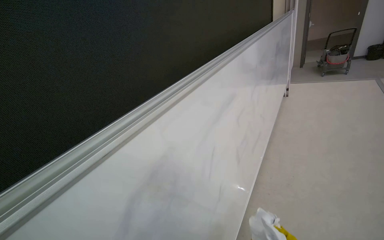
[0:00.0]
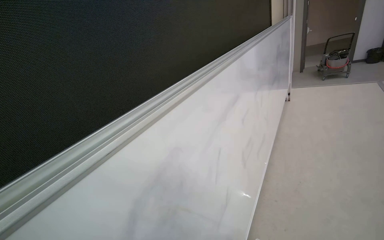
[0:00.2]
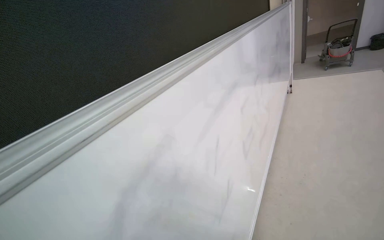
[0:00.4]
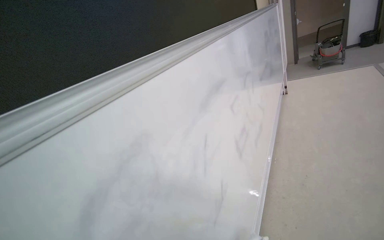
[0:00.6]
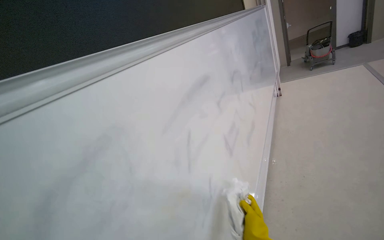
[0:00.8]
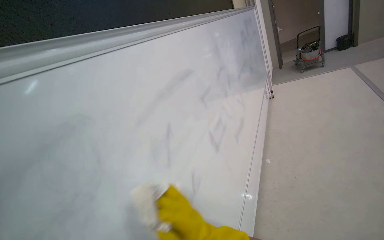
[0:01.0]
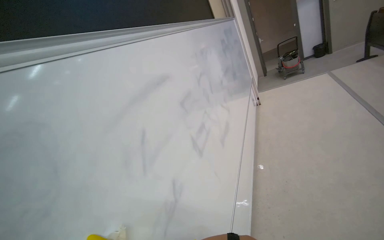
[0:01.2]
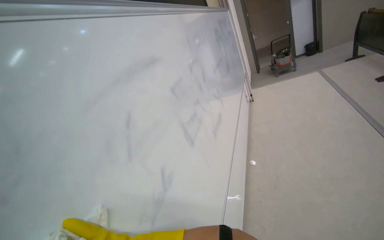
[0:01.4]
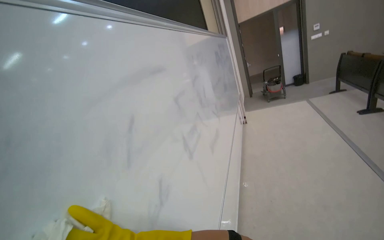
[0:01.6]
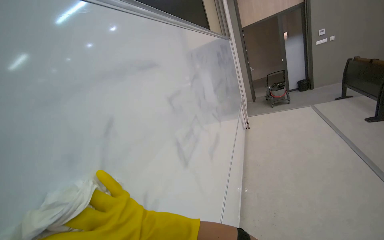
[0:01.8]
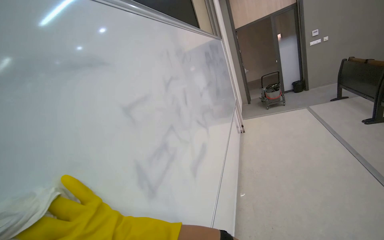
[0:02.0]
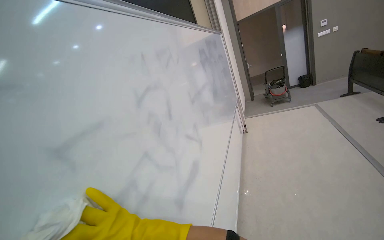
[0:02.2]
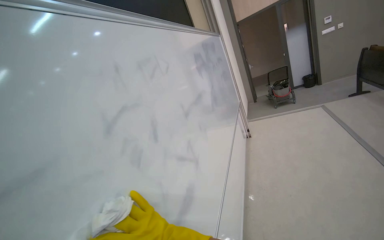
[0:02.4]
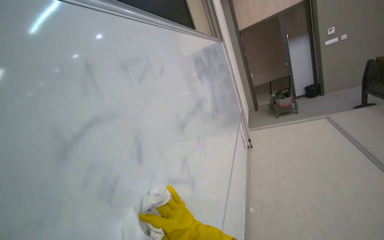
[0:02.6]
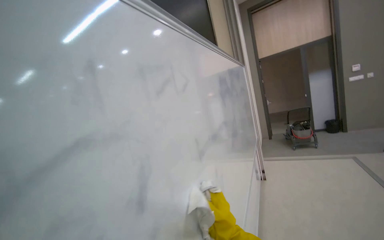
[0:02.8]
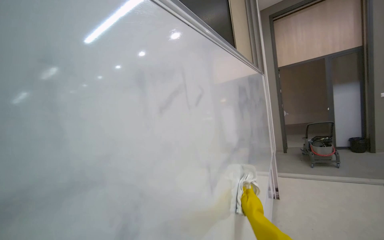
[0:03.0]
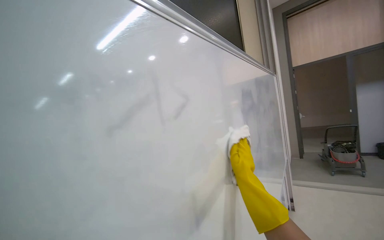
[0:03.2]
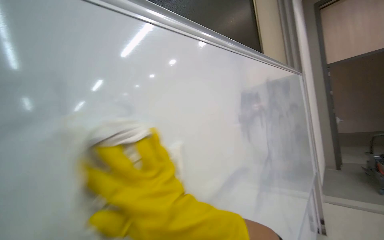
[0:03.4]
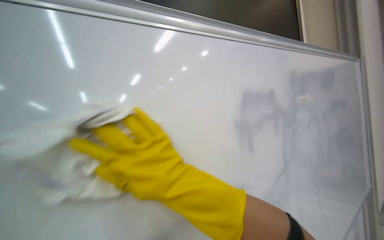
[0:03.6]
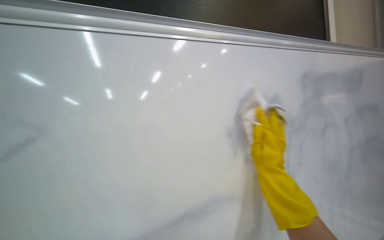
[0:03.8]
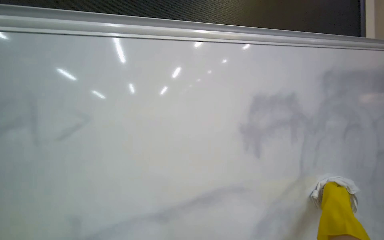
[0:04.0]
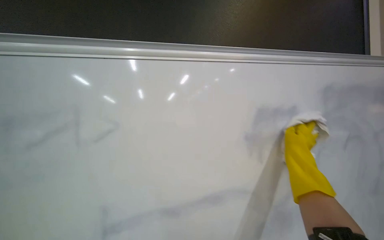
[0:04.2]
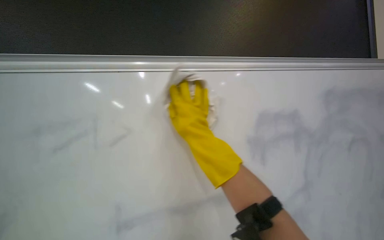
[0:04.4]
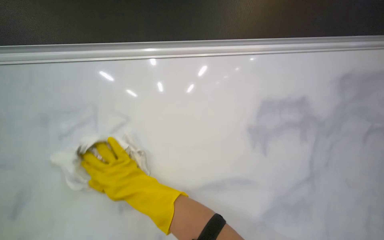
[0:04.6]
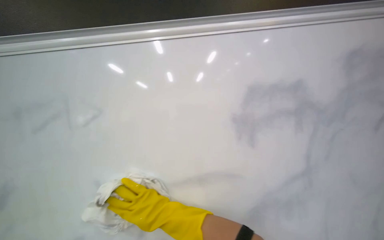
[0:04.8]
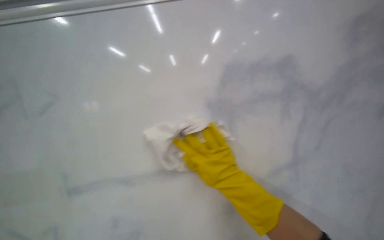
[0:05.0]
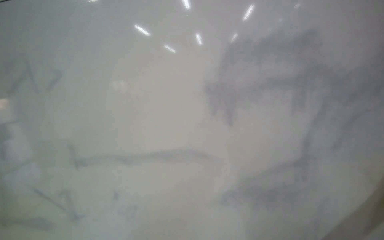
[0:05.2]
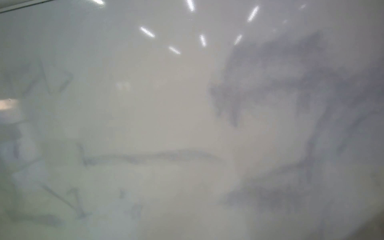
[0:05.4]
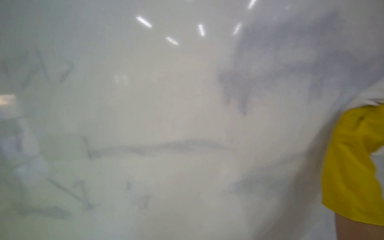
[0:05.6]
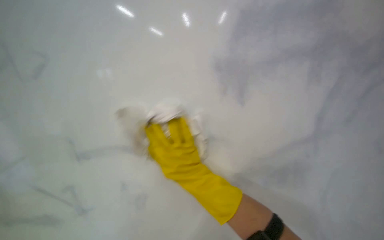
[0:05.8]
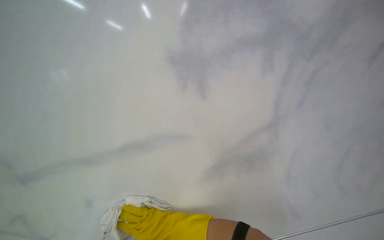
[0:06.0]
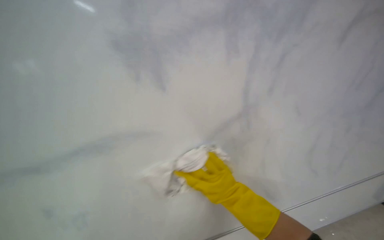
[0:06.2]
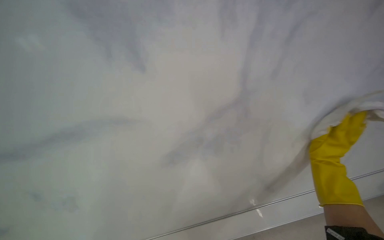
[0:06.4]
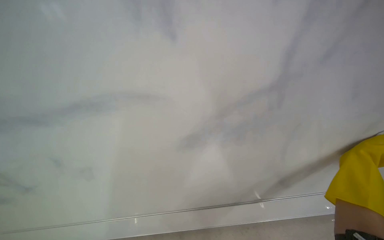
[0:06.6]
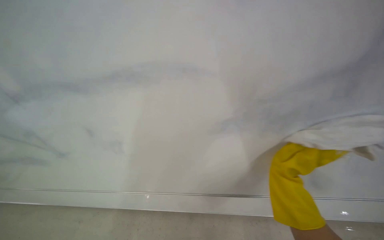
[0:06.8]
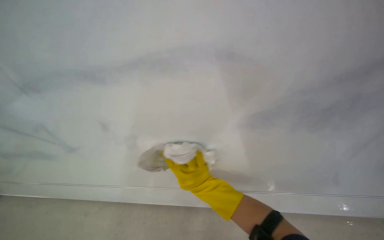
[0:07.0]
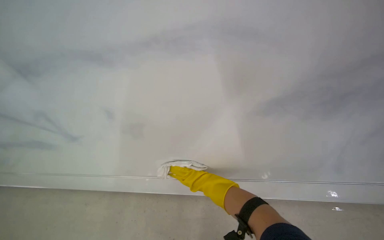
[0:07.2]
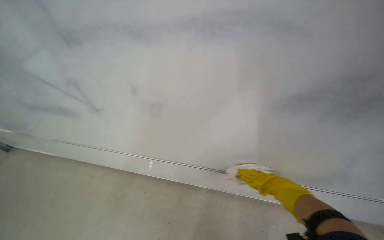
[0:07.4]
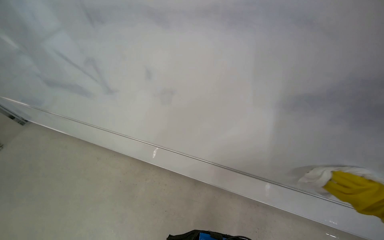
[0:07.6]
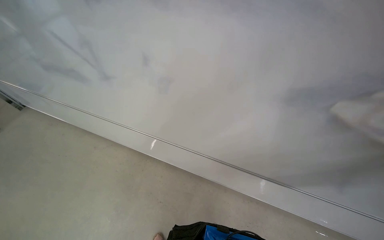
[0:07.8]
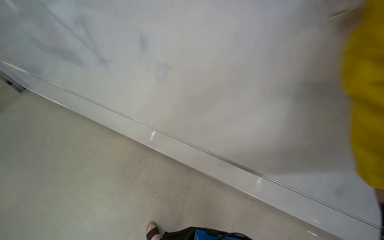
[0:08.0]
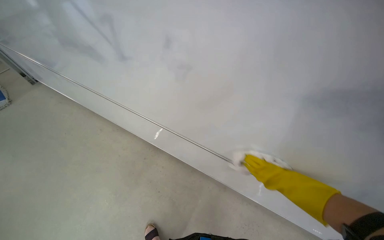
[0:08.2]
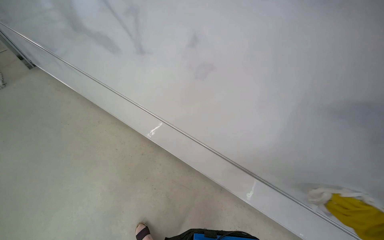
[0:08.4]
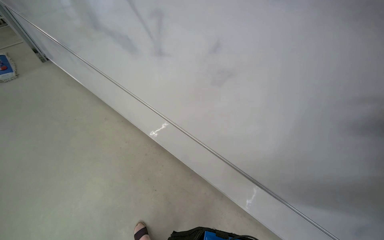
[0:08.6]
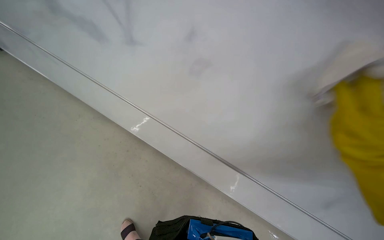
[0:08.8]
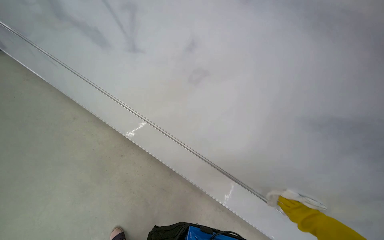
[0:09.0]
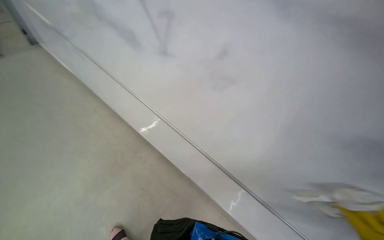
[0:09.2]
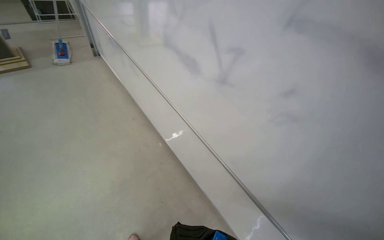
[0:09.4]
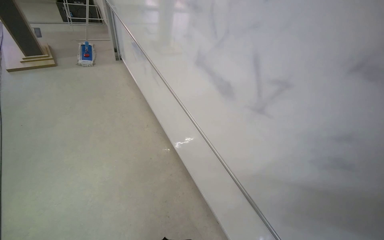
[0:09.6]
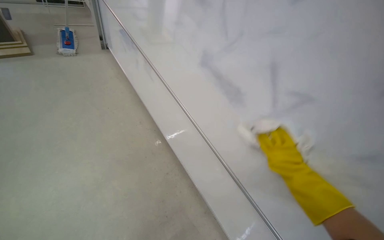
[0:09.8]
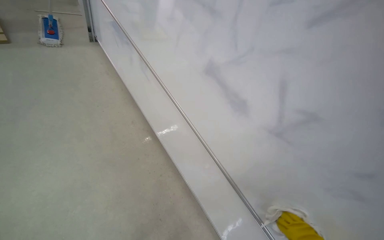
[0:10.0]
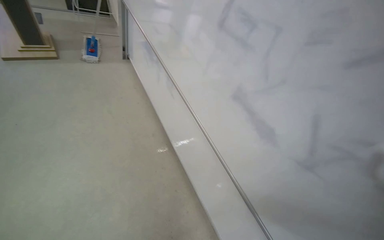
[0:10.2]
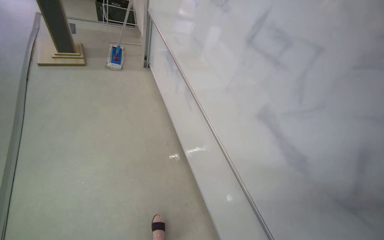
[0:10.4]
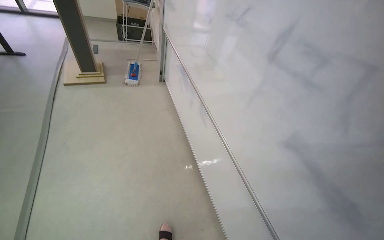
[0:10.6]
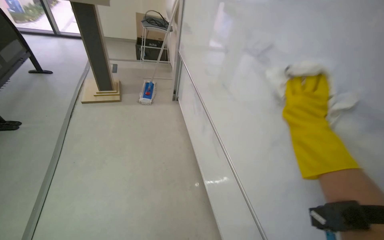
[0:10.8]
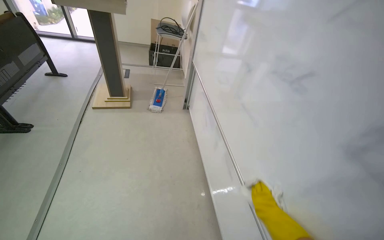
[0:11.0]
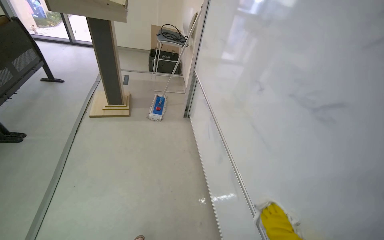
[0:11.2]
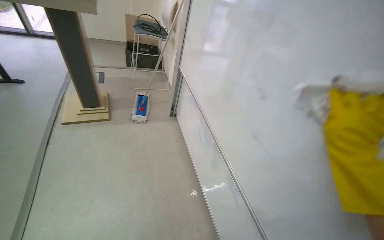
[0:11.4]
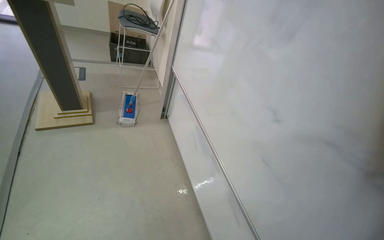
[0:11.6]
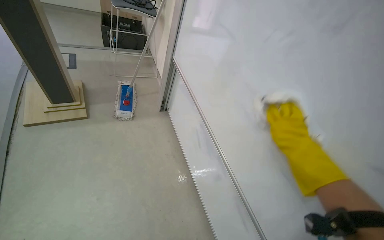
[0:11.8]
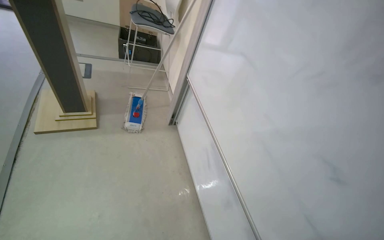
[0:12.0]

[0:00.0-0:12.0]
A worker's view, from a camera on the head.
Job: wiping surfaces.
The whole recording: Wiping whiteboard. The worker wipes the whiteboard with a cloth.
0:00.0 to 0:01.6: The camera pitches upward, by roughly 15 degrees.
0:01.6 to 0:03.0: The camera is carried approximately 90 cm. The view tilts some 10 degrees upward.
0:03.0 to 0:04.4: The head turns to the left by roughly 35 degrees.
0:04.4 to 0:06.0: The camera sweeps to the left, by some 20 degrees. The scene turns some 30 degrees counterclockwise in the picture.
0:10.4 to 0:12.0: The camera travels roughly 1 m.

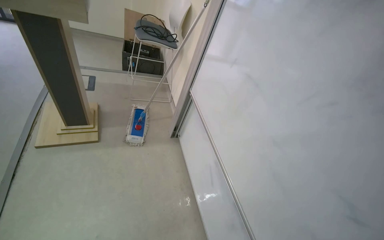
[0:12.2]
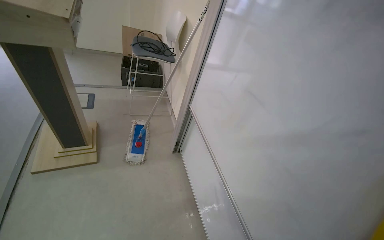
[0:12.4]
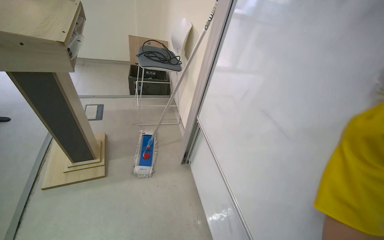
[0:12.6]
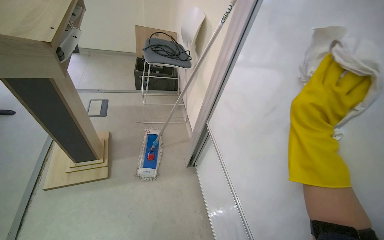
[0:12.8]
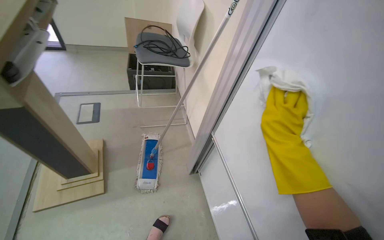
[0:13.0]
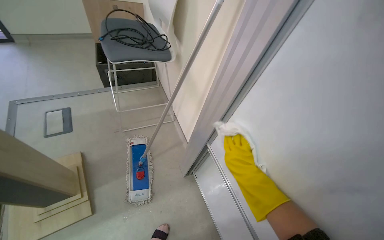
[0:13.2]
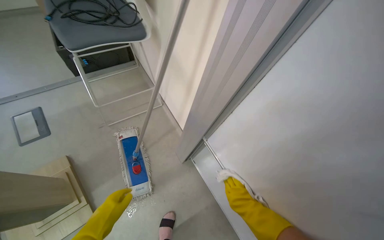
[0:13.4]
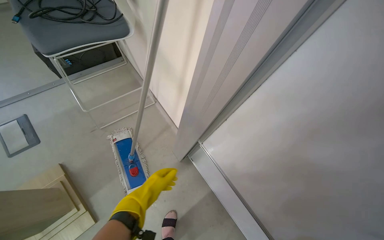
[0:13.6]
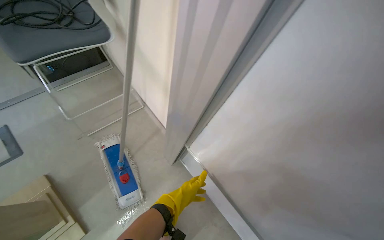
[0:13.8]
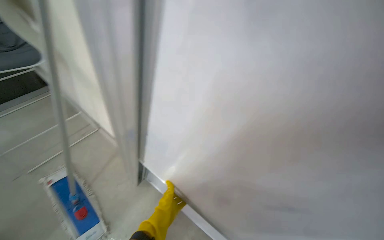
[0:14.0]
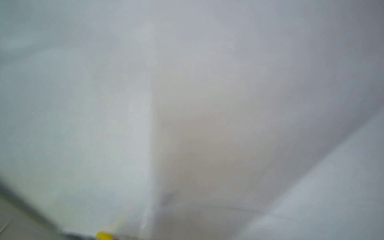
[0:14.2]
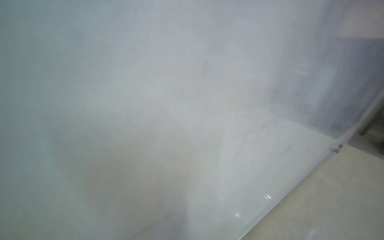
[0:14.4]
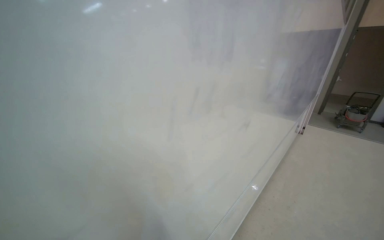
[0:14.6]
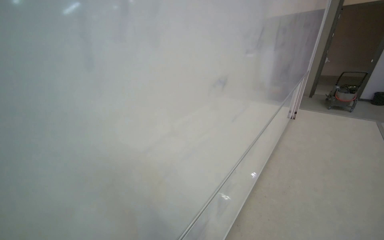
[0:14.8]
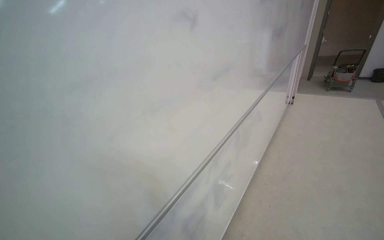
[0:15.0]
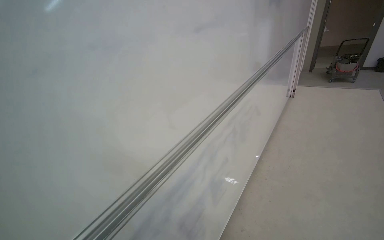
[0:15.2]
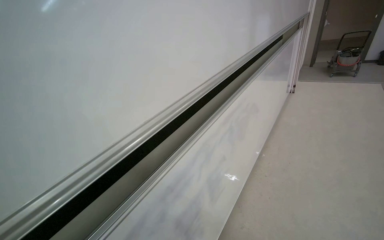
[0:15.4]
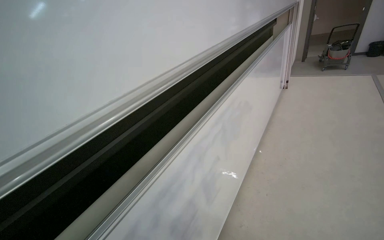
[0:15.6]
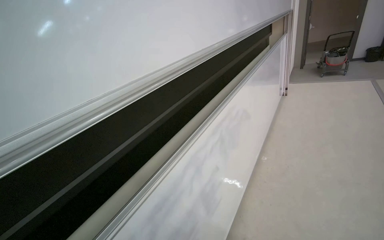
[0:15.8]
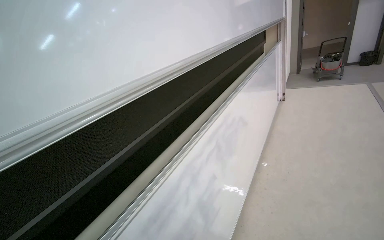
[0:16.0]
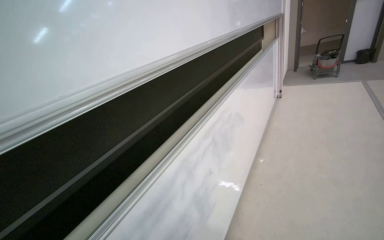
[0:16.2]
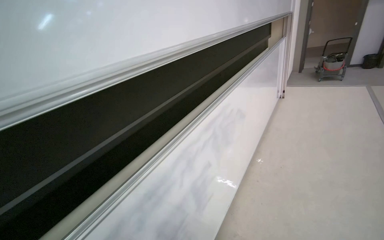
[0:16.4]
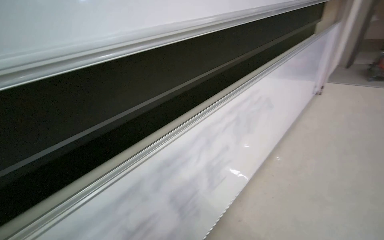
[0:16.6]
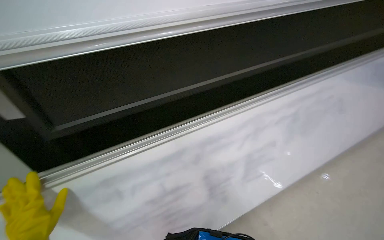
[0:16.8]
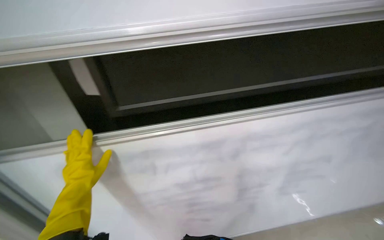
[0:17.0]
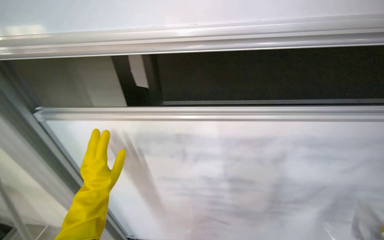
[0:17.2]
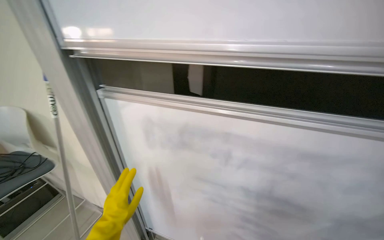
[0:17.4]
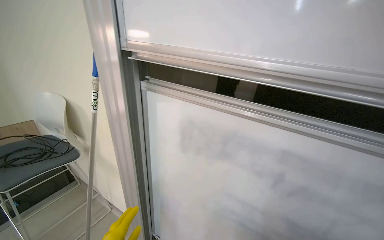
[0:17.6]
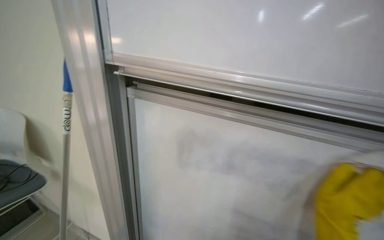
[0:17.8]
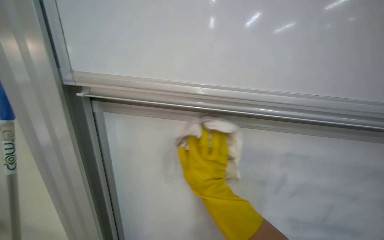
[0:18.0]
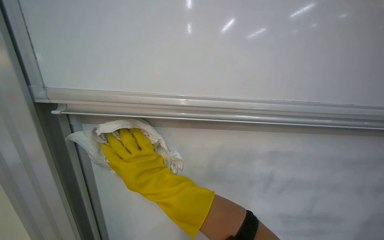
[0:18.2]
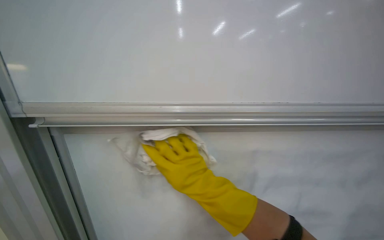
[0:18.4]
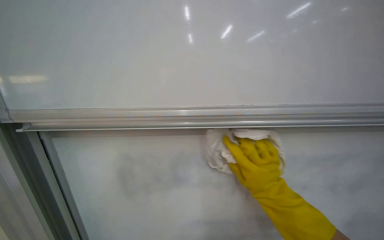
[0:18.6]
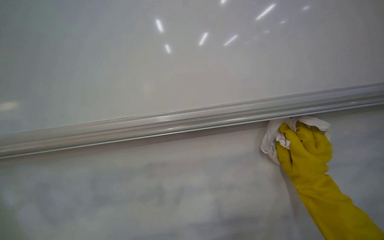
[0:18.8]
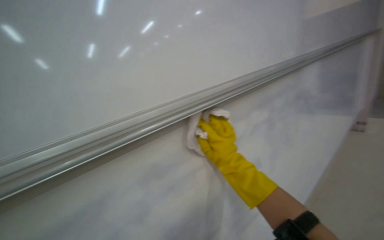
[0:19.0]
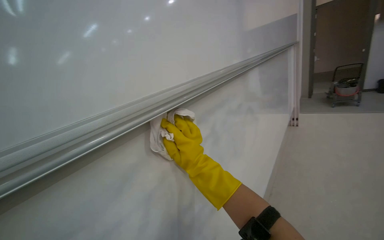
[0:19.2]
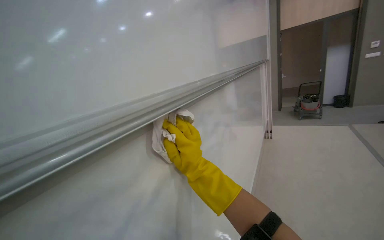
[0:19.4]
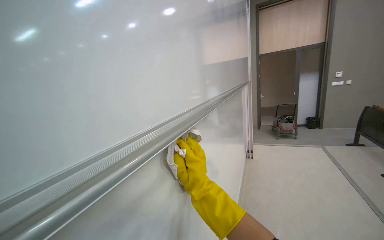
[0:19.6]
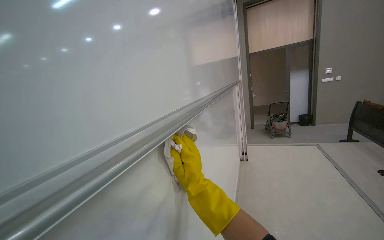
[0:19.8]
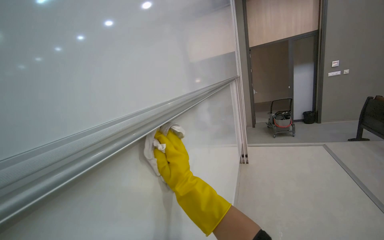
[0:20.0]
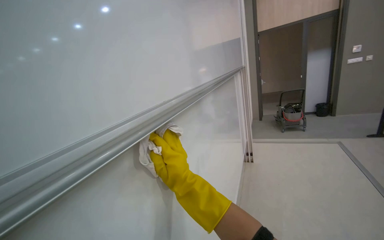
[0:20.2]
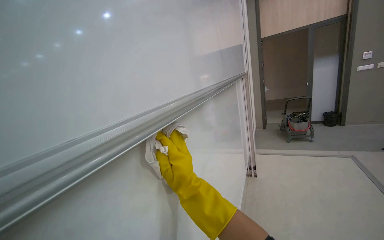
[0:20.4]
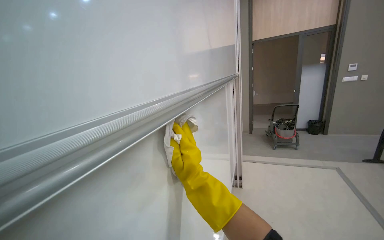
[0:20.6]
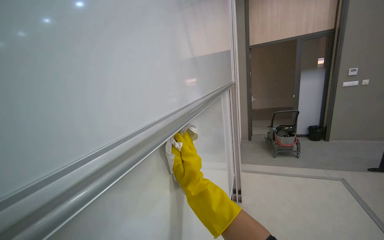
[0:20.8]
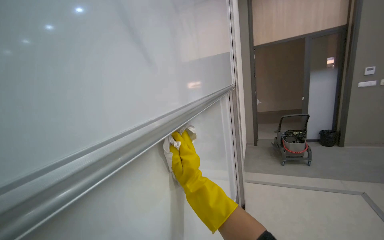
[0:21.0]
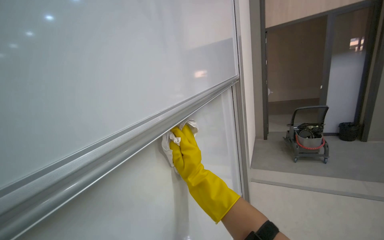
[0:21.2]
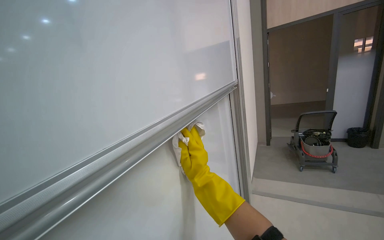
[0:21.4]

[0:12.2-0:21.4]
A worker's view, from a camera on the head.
Job: wiping surfaces.
The whole recording: Wiping whiteboard. The worker wipes the whiteboard with a cloth.
0:12.2 to 0:13.8: The head travels roughly 90 cm. The view tips downward by some 25 degrees.
0:13.8 to 0:15.2: The wearer's head swings approximately 40 degrees to the right.
0:15.2 to 0:16.8: The wearer looks roughly 25 degrees further to the left.
0:18.4 to 0:19.8: The view swings roughly 70 degrees to the right. The wearer looks about 30 degrees further upward.
